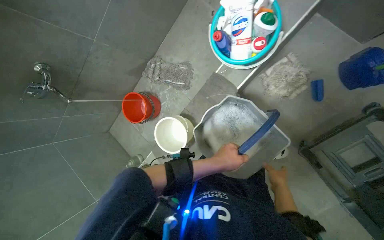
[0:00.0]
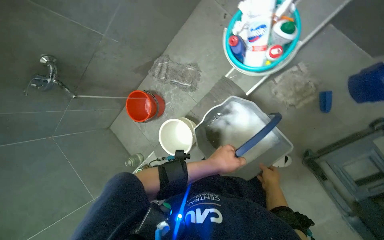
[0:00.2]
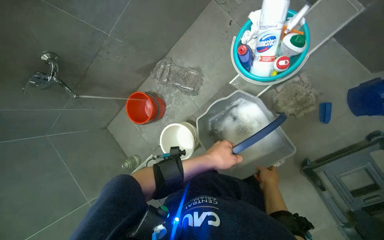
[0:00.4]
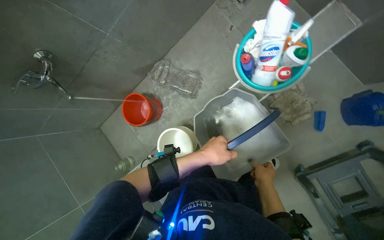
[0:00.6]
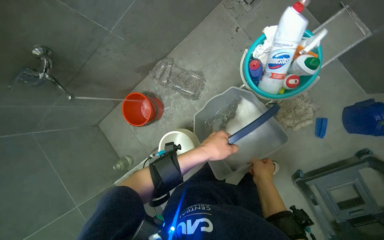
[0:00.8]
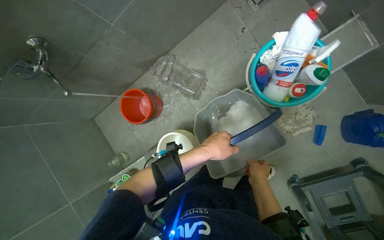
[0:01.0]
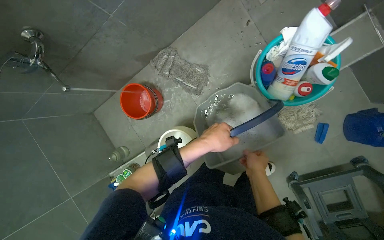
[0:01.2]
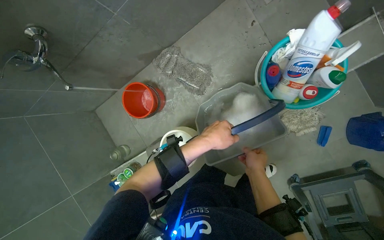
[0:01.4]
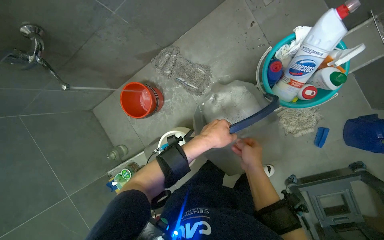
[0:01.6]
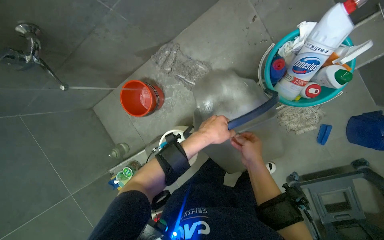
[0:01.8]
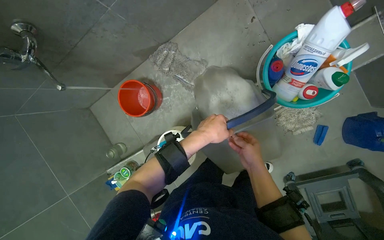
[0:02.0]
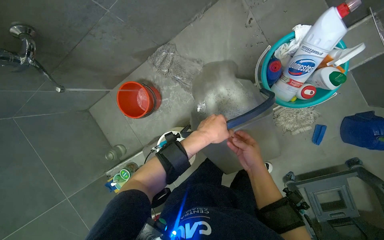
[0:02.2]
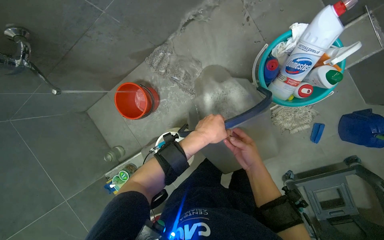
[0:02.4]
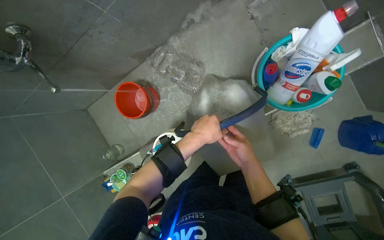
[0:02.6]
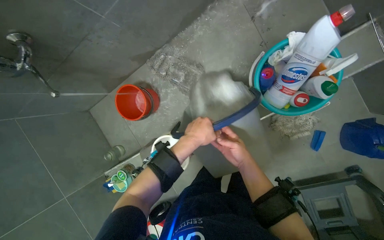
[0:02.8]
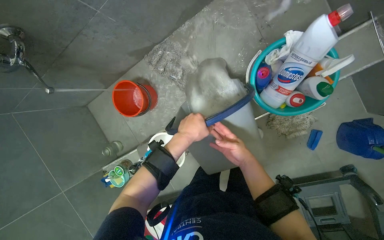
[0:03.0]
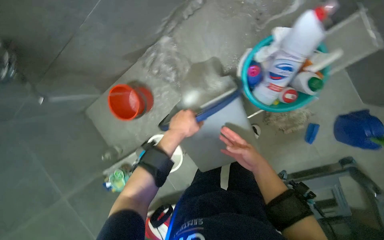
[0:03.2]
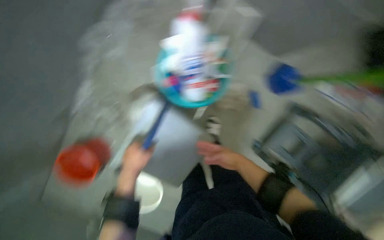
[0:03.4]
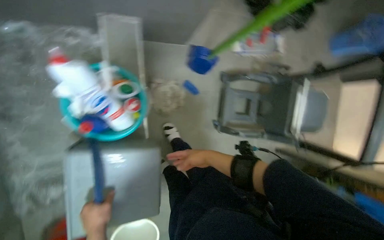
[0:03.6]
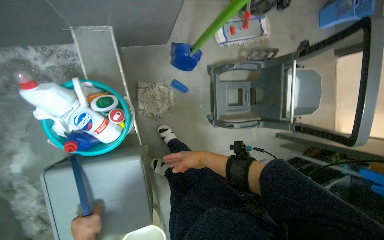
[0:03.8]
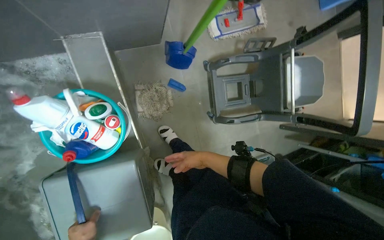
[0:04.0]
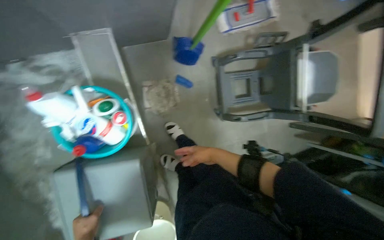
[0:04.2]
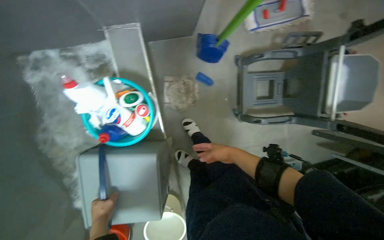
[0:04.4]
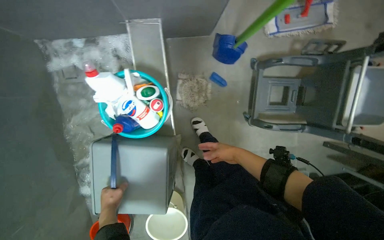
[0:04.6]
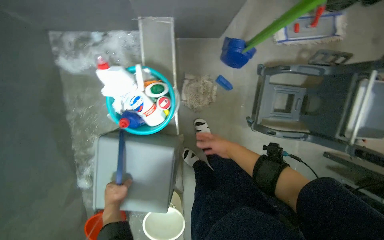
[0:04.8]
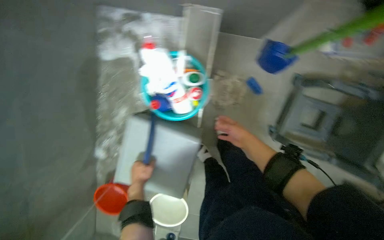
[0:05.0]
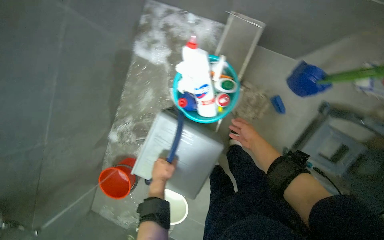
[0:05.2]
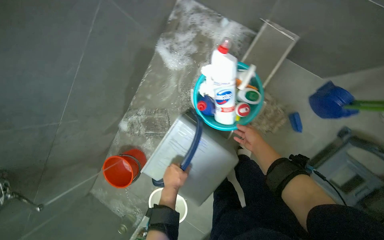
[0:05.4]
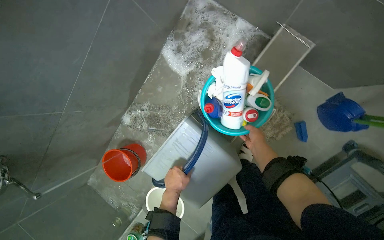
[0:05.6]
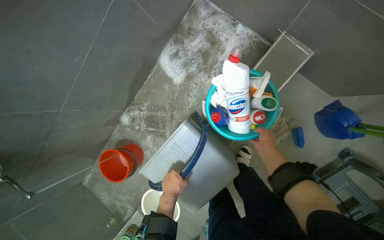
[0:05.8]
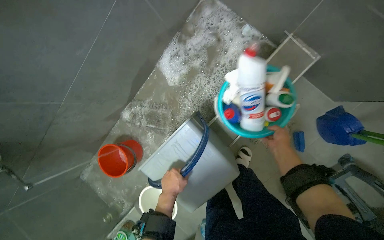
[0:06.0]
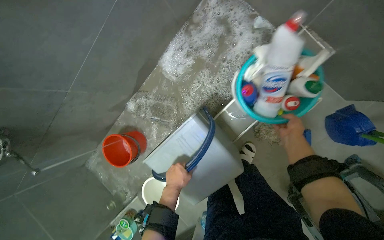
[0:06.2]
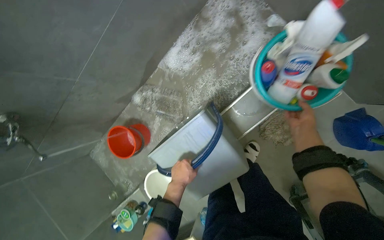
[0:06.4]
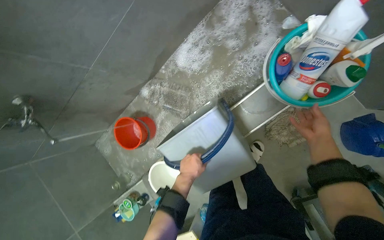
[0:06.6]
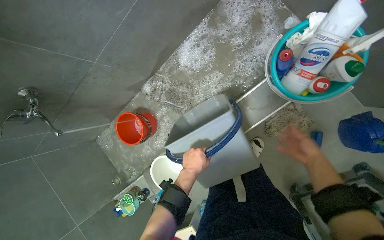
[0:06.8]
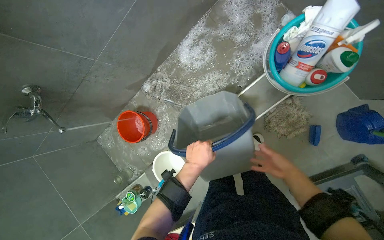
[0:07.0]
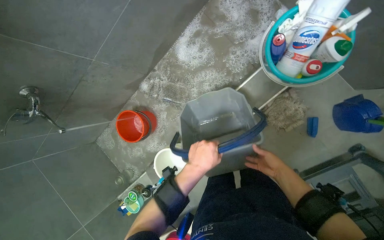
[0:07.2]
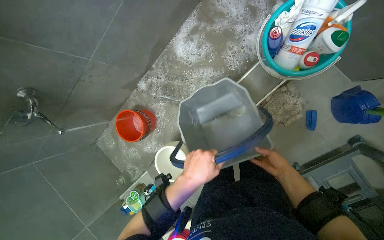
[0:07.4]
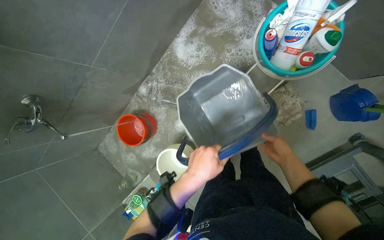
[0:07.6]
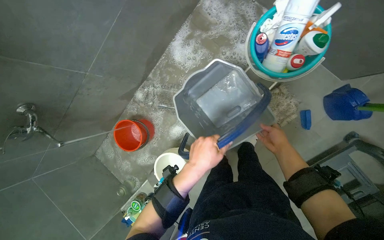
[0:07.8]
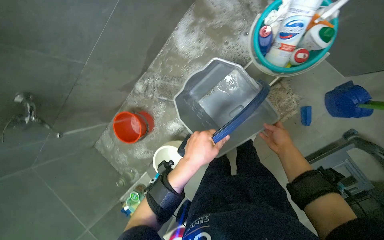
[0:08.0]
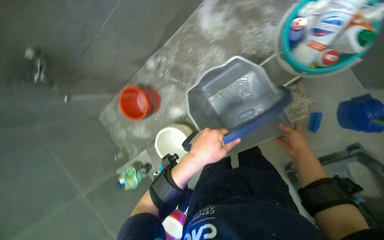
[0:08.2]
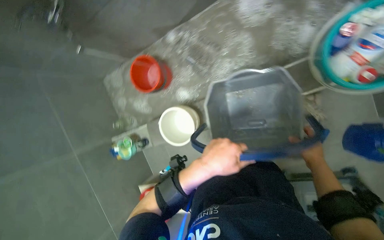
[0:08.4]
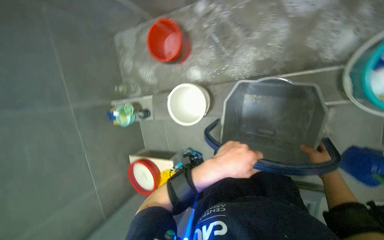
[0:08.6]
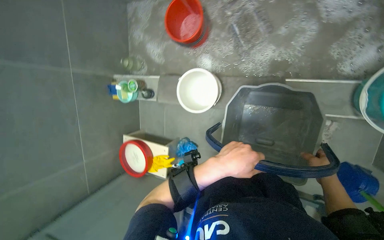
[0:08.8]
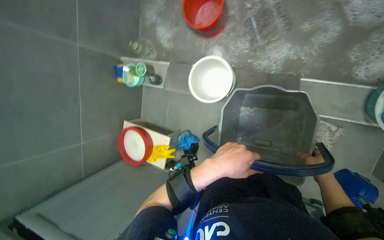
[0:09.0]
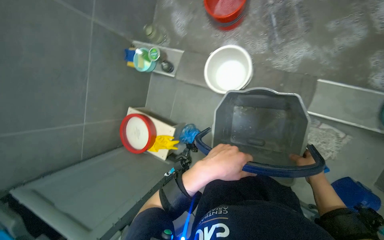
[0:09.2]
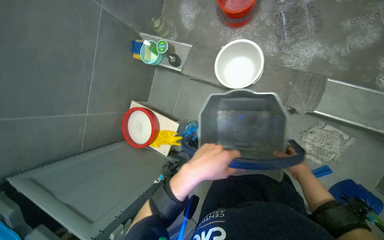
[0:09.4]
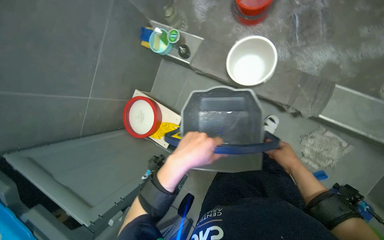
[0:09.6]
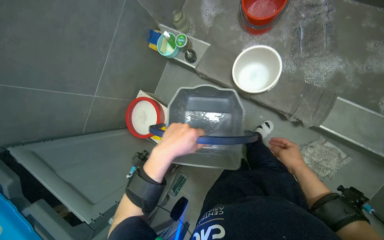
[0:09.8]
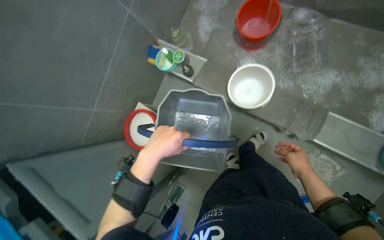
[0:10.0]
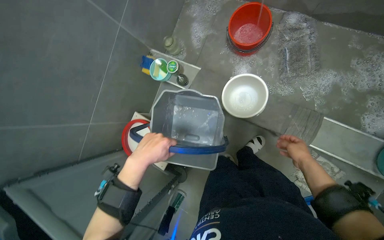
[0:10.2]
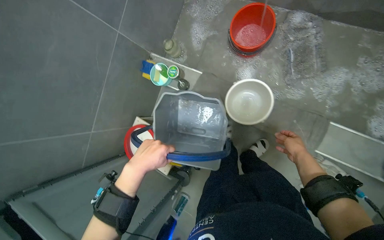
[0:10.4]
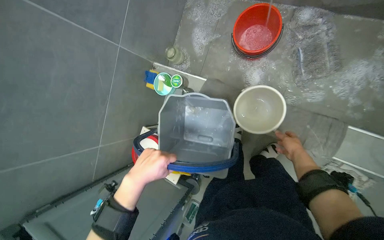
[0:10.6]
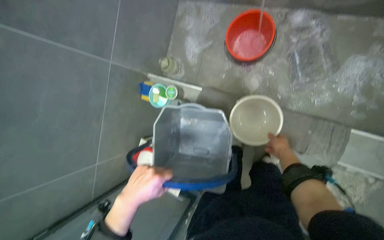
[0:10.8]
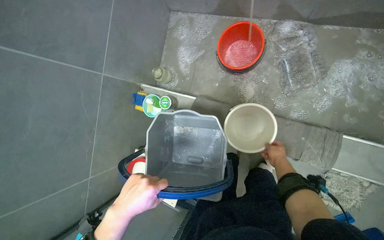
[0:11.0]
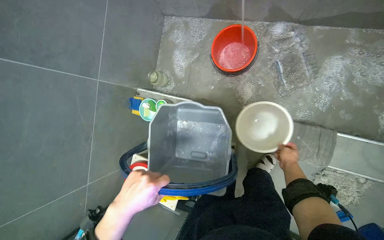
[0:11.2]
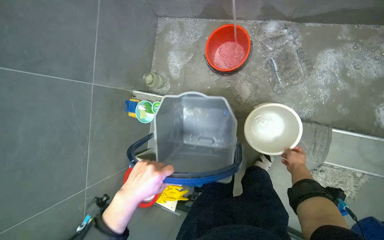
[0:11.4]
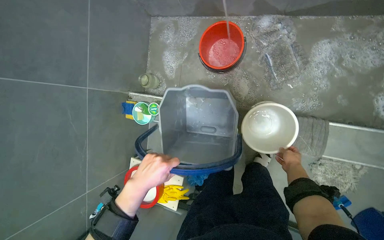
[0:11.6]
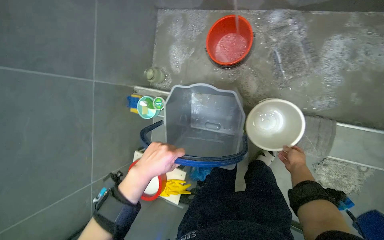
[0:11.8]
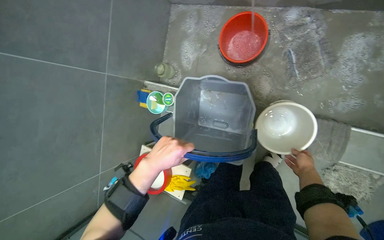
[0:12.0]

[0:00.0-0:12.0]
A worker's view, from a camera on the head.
Job: preparing cleaning supplies.
The whole recording: Emptying dirty water from bucket. The worker empties the dirty water from the bucket.
0:00.0 to 0:01.6: The right hand heads up the picture and to the left, covering some 35 cm. The left hand heads up the picture, covering about 25 cm.
0:01.6 to 0:03.0: The hands stay close to where they were, moving slightly.
0:03.0 to 0:04.4: The scene rotates counterclockwise by approximately 55 degrees.
0:04.4 to 0:06.0: The wearer's head swings roughly 55 degrees to the left.
0:06.0 to 0:07.6: The right hand heads down the picture, covering roughly 20 cm. The left hand shifts roughly 15 cm nearer to the camera.
0:07.6 to 0:09.0: The camera pitches downward, by about 20 degrees. The scene turns approximately 55 degrees clockwise in the picture.
0:09.0 to 0:10.4: The right hand goes some 30 cm up the picture and to the left. Meanwhile the left hand is displaced to the left by roughly 35 cm.

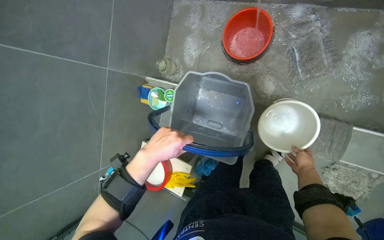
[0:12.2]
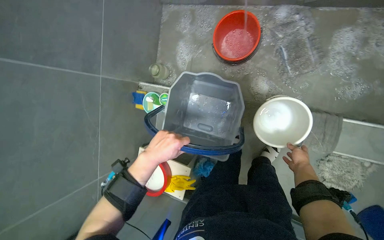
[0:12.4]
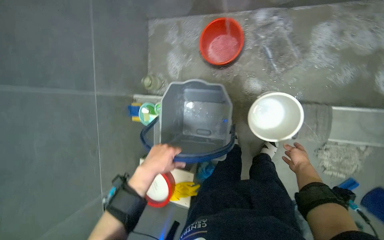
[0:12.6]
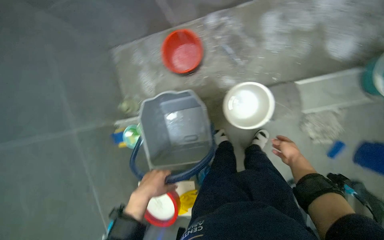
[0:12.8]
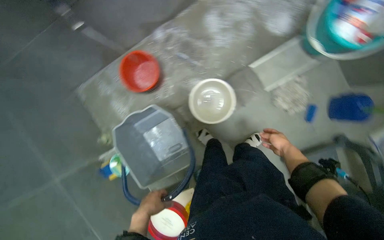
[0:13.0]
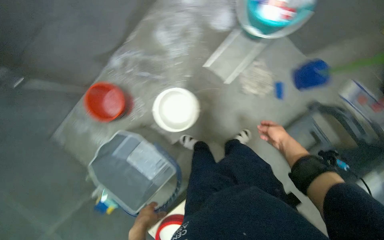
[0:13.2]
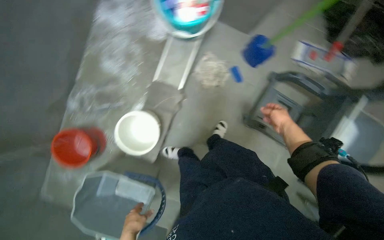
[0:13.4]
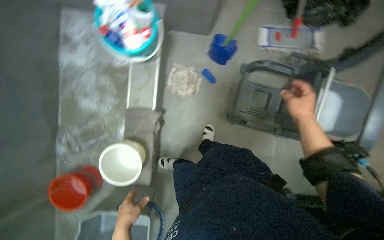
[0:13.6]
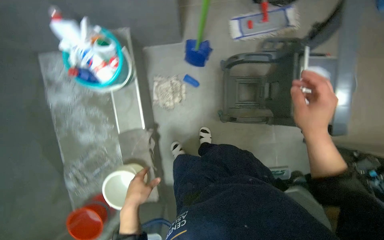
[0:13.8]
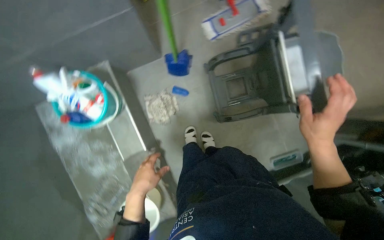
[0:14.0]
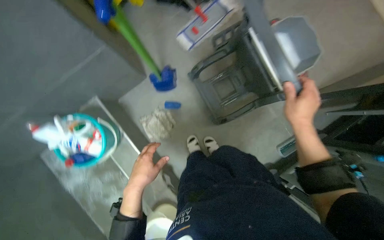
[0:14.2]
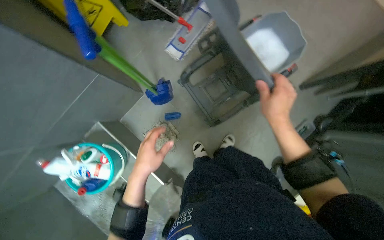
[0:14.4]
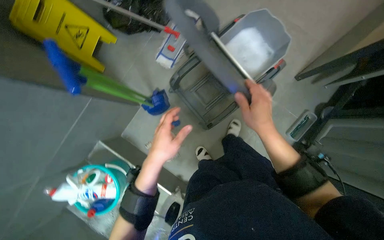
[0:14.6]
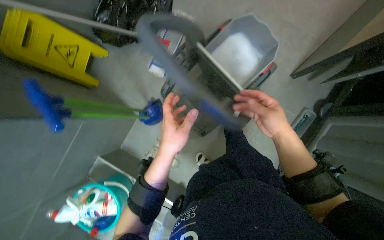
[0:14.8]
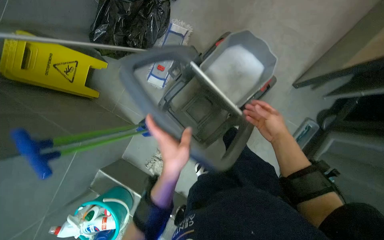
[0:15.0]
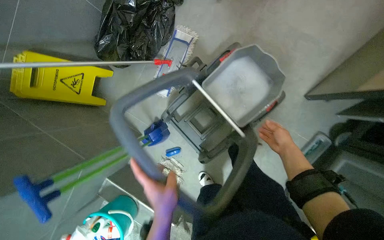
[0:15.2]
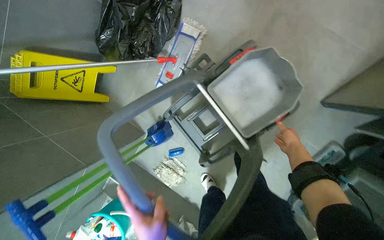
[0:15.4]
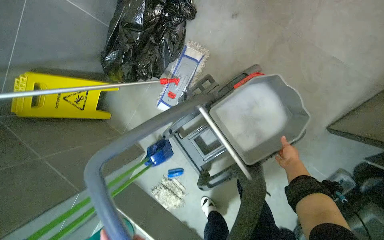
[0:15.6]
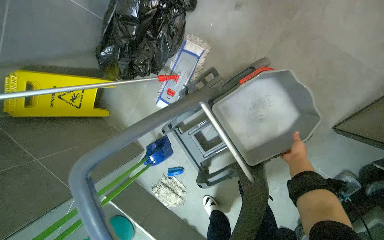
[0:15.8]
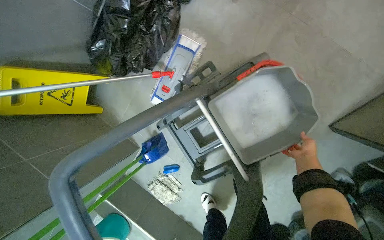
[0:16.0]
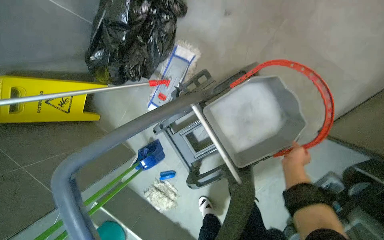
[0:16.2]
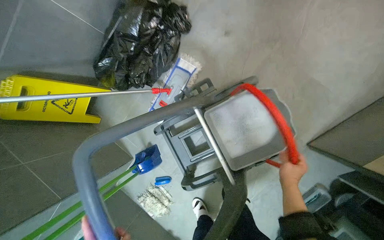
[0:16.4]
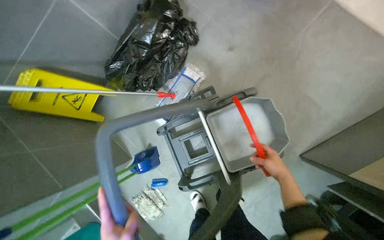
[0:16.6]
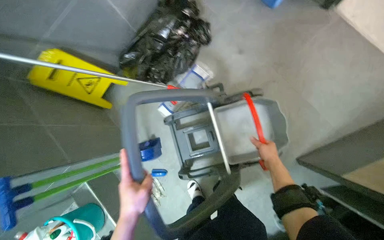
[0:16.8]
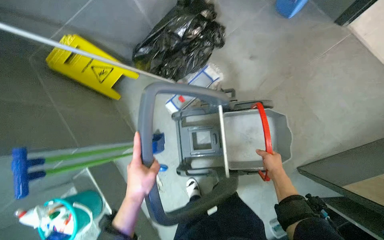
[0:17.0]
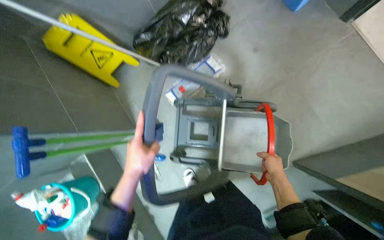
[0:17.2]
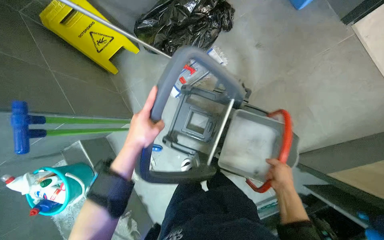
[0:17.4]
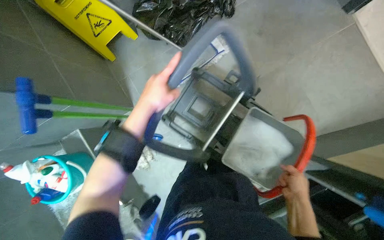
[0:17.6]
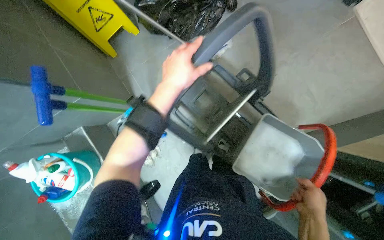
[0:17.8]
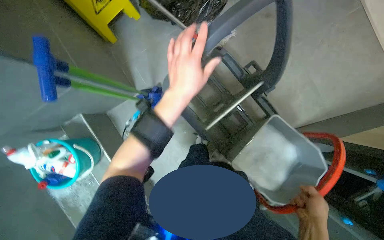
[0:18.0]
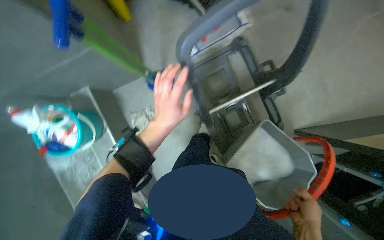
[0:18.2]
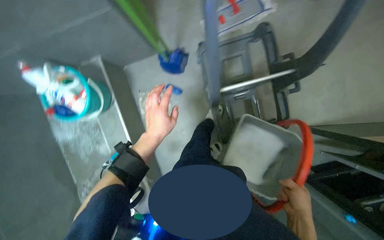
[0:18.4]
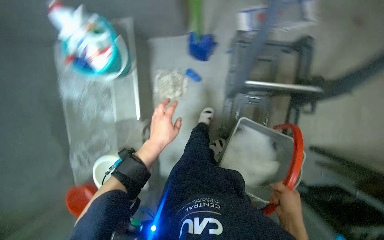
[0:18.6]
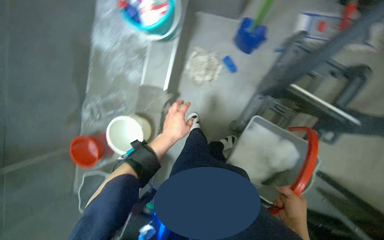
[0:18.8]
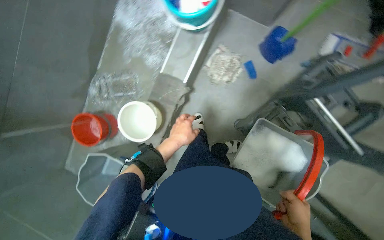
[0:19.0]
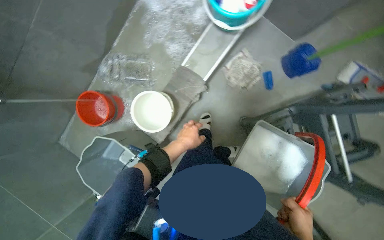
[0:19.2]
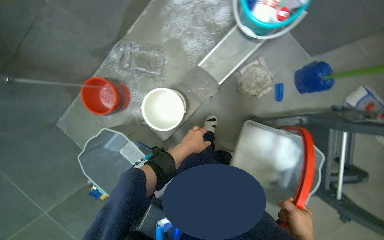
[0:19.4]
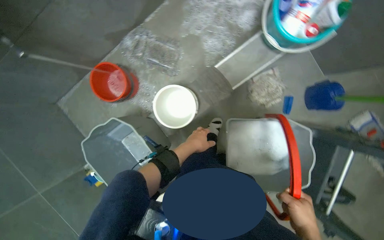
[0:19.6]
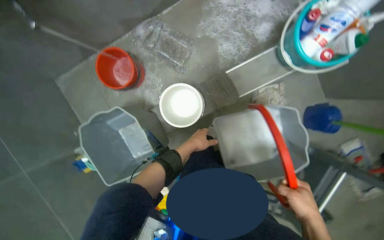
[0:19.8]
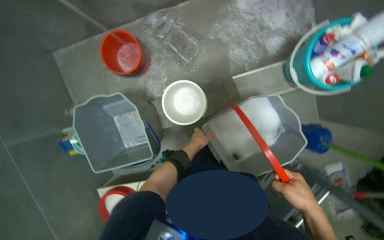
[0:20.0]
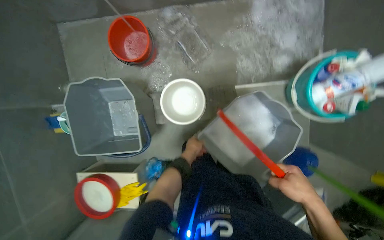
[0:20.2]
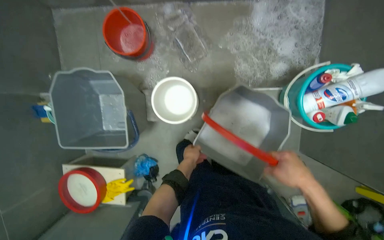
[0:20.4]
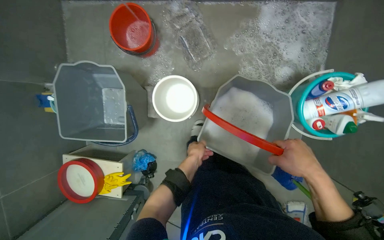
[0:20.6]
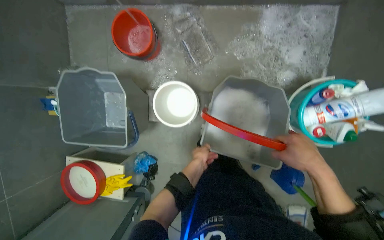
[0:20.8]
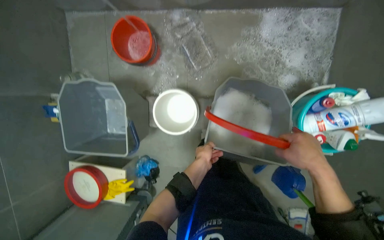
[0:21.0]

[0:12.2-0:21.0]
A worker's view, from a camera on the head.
Job: preparing cleaning supplies.
The whole recording: Emptying dirty water from bucket. The worker empties the dirty water from the bucket.
0:12.2 to 0:13.6: The camera is carried about 60 cm. The view tilts about 15 degrees upward. Everything in view rotates roughly 100 degrees counterclockwise.
0:13.6 to 0:15.2: The head travels approximately 70 cm. The view swings approximately 15 degrees to the left. The scene rotates counterclockwise by roughly 65 degrees.
0:16.6 to 0:18.0: The right hand heads down the picture and nearer to the camera, covering about 40 cm.
0:18.0 to 0:19.6: The camera travels approximately 80 cm. The wearer looks some 15 degrees further downward. The scene turns roughly 85 degrees clockwise in the picture.
0:19.6 to 0:21.0: The scene rotates clockwise by approximately 35 degrees.
